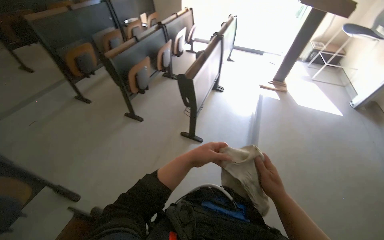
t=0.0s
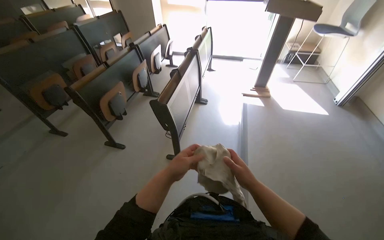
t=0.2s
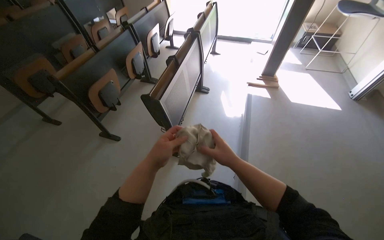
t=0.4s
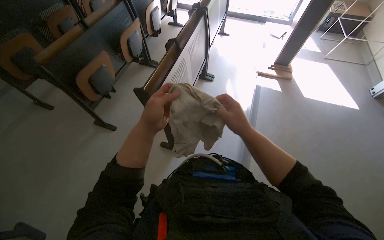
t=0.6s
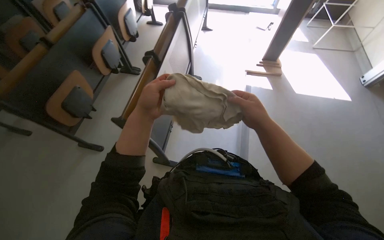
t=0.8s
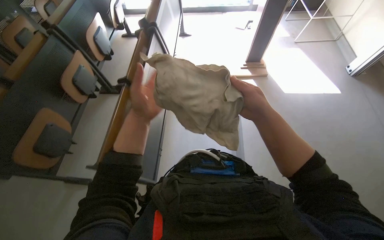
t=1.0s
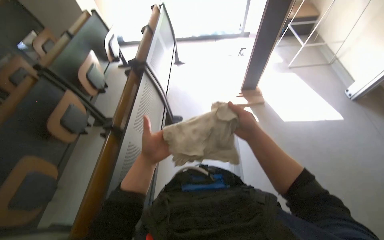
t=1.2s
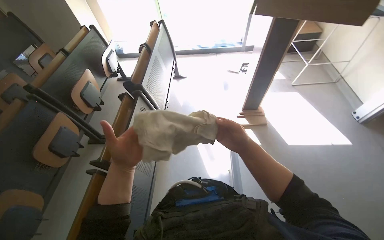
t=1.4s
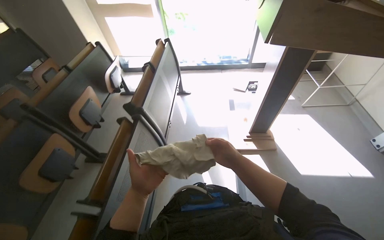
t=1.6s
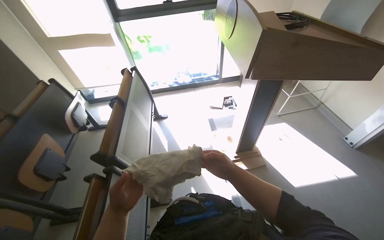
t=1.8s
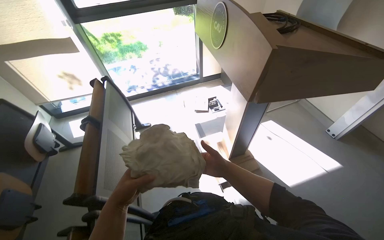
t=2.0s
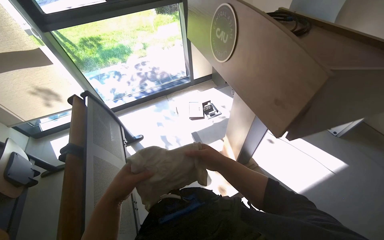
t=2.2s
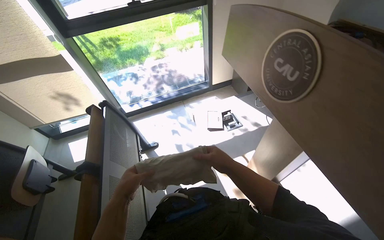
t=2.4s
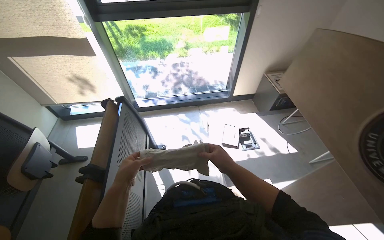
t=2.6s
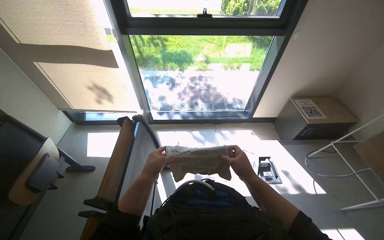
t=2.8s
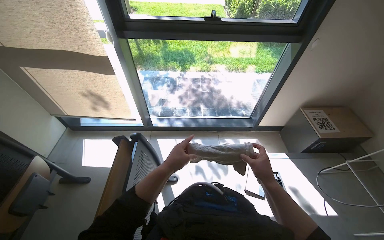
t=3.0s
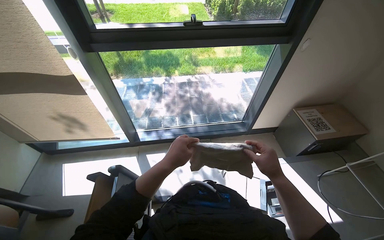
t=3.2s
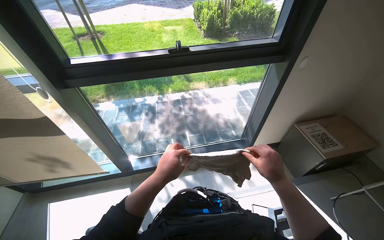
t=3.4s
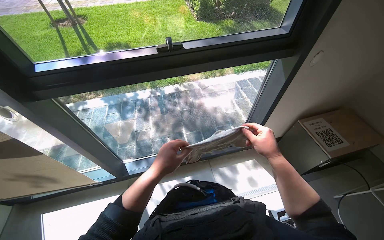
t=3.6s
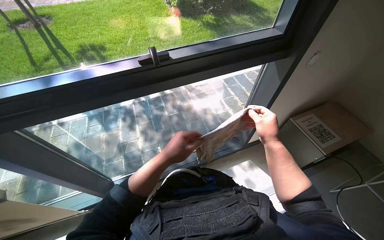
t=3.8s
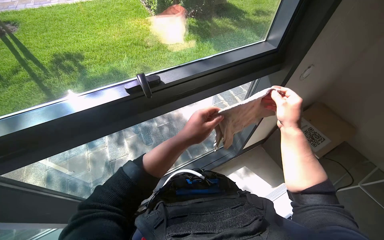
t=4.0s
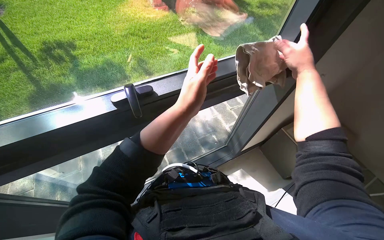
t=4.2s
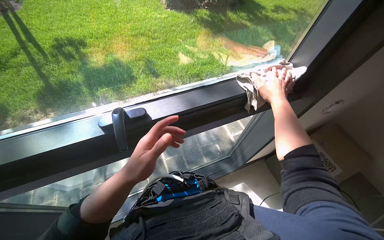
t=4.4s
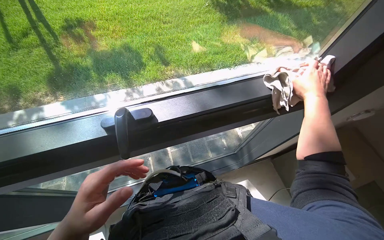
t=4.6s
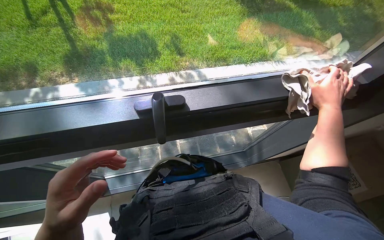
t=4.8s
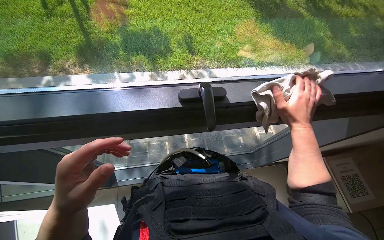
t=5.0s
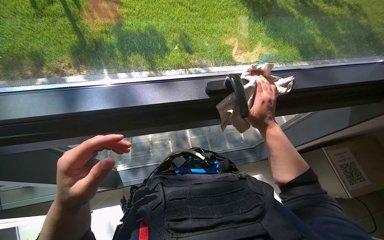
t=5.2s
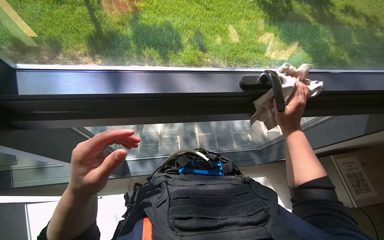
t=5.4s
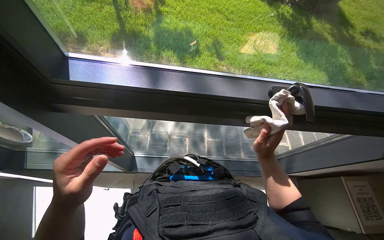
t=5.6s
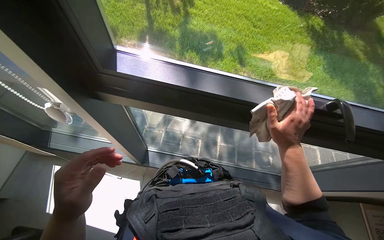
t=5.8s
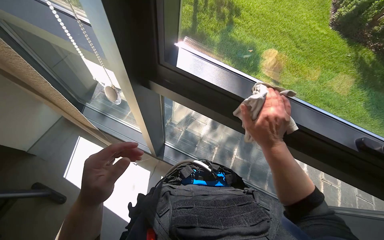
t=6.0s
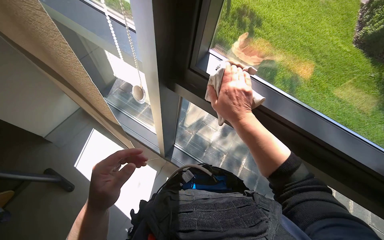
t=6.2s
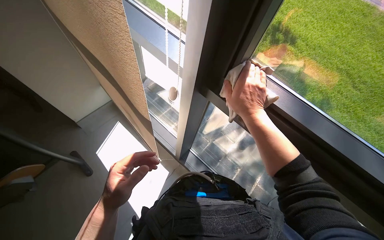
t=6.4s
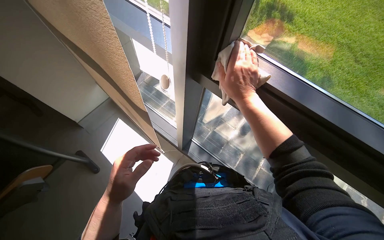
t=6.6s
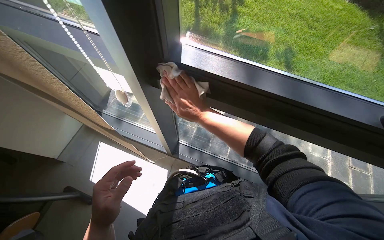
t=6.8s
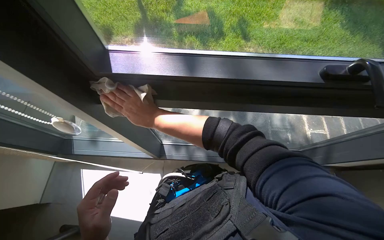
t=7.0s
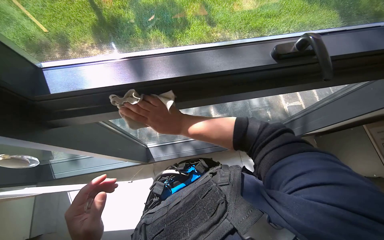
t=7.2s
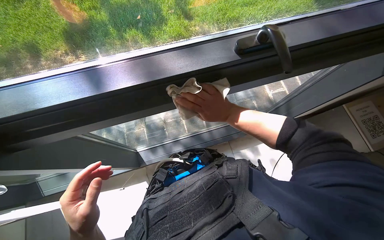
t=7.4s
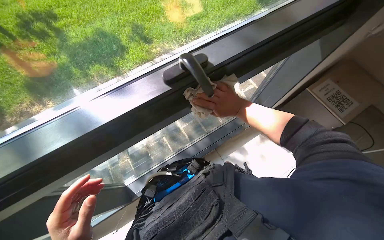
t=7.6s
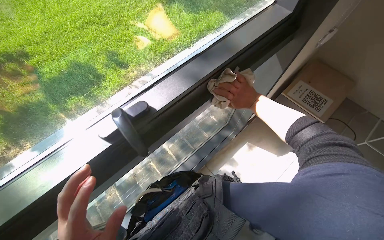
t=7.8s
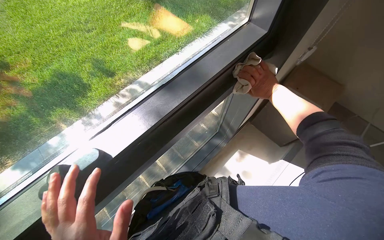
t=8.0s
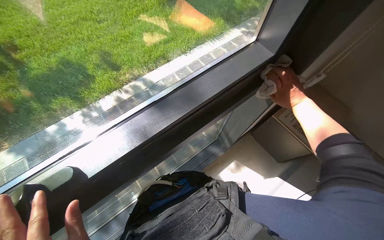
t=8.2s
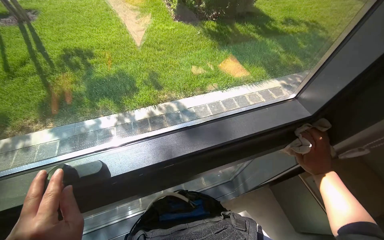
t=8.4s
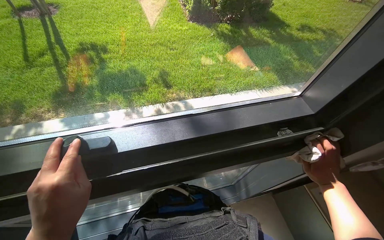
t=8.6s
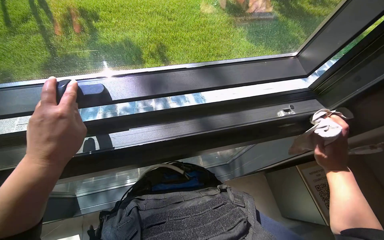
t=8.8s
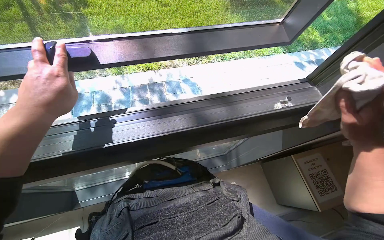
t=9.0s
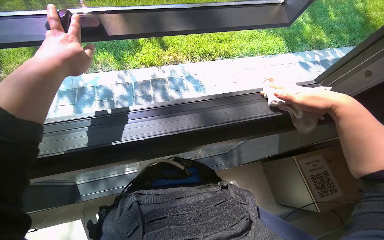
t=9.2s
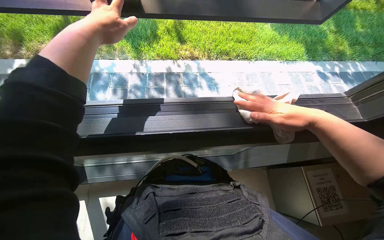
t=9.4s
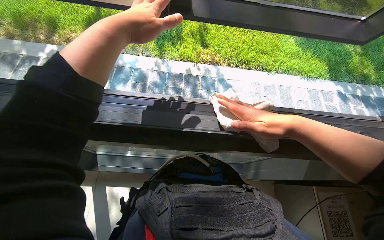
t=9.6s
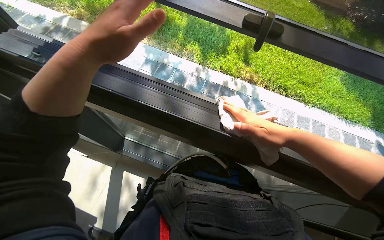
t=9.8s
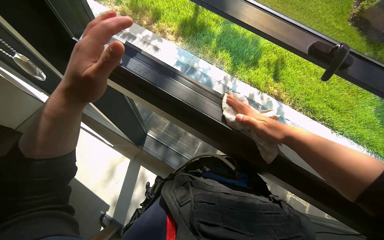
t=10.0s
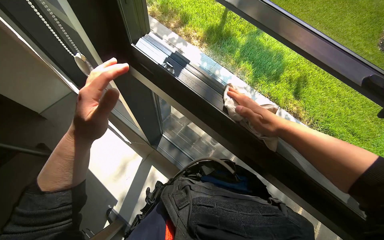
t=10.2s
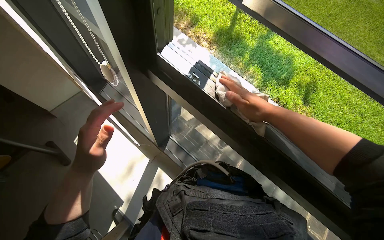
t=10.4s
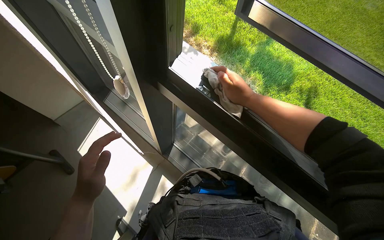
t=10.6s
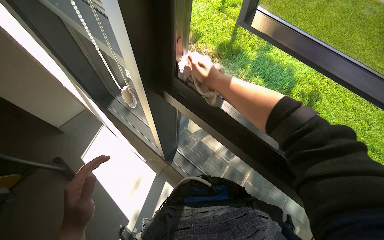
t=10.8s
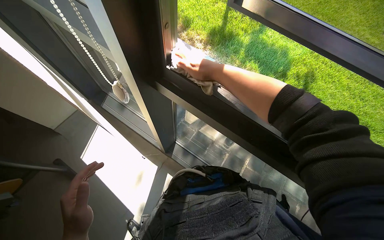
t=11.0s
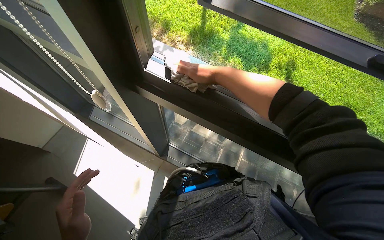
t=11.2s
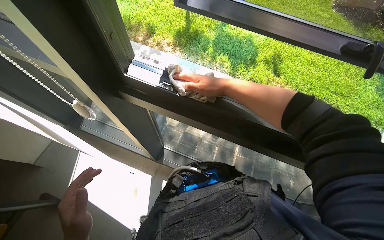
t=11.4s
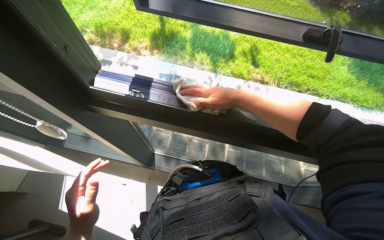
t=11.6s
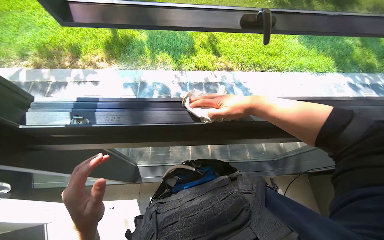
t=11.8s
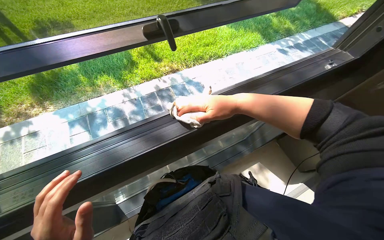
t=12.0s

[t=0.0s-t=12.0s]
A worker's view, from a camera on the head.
Job: cleaning windows.
The whole recording: Cleaning window frame. The worker washes the cloth in the bucket and wipes the frame of a large window with it.
t=0.0s to t=1.6s: The camera travels approximately 1.5 m.
t=1.6s to t=3.0s: The wearer moves approximately 1.5 m.
t=3.0s to t=4.4s: The camera is carried about 1 m. The wearer looks about 20 degrees further to the right.
t=4.4s to t=6.0s: The camera is carried approximately 50 cm. The head turns to the left by roughly 45 degrees.
t=6.0s to t=7.6s: The head turns to the right by some 60 degrees.
t=7.6s to t=9.0s: The right hand is displaced to the right by roughly 50 cm.
t=9.0s to t=10.4s: The wearer moves approximately 60 cm. The wearer's head swings some 55 degrees to the left.
t=10.4s to t=12.0s: The head rotates approximately 65 degrees to the right.

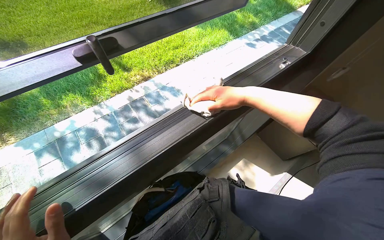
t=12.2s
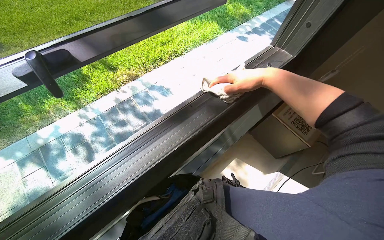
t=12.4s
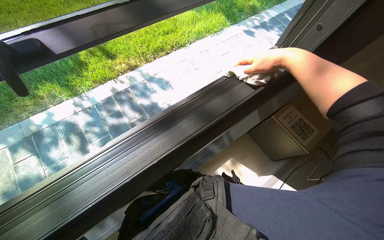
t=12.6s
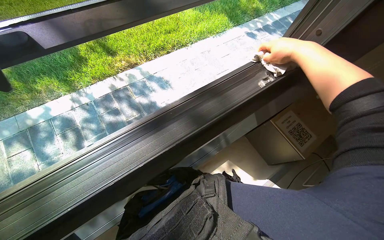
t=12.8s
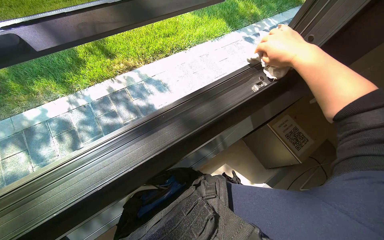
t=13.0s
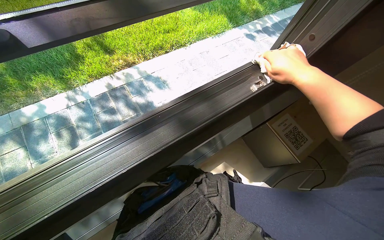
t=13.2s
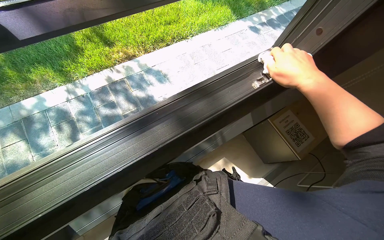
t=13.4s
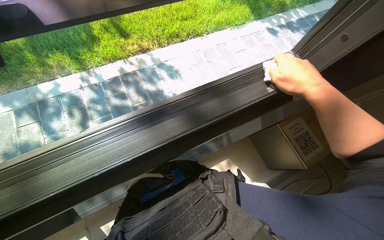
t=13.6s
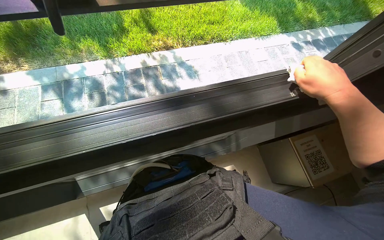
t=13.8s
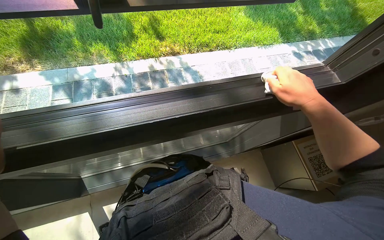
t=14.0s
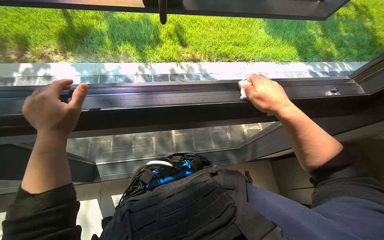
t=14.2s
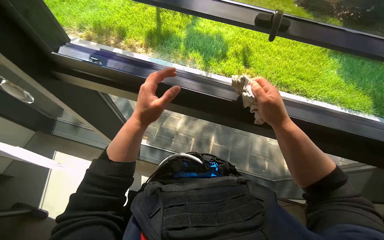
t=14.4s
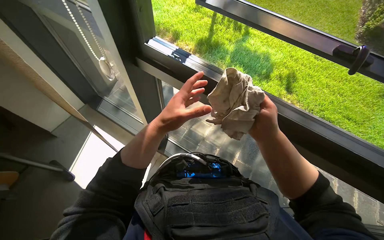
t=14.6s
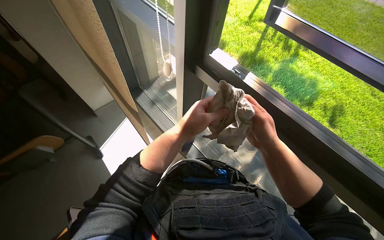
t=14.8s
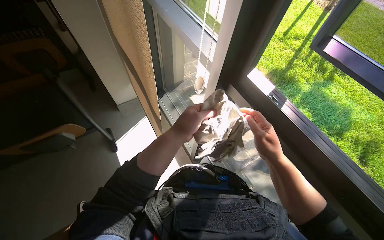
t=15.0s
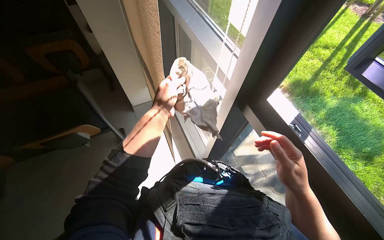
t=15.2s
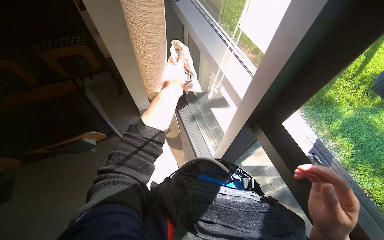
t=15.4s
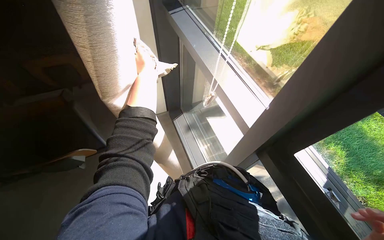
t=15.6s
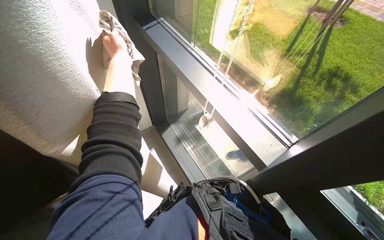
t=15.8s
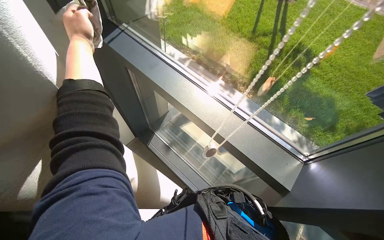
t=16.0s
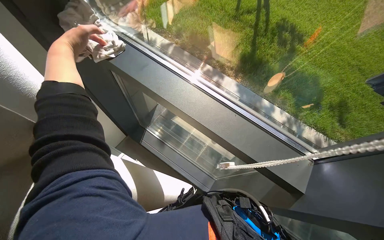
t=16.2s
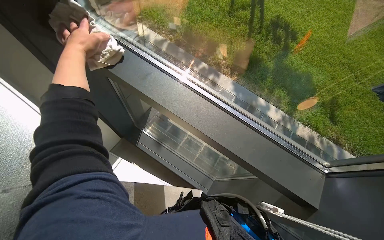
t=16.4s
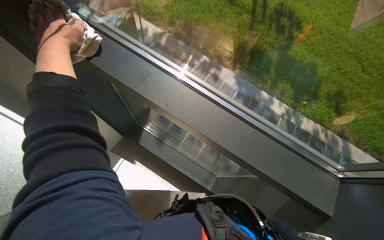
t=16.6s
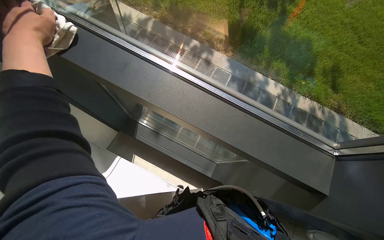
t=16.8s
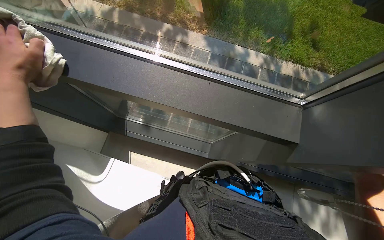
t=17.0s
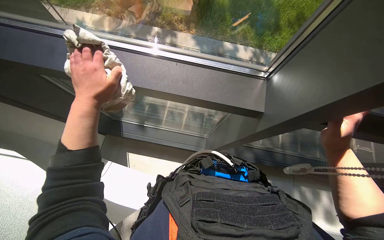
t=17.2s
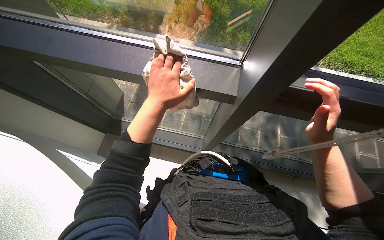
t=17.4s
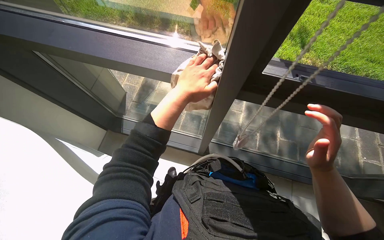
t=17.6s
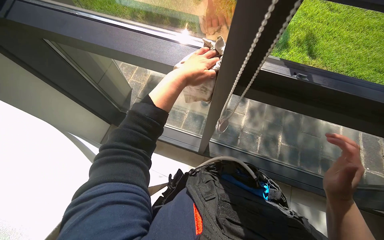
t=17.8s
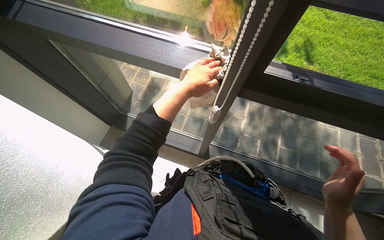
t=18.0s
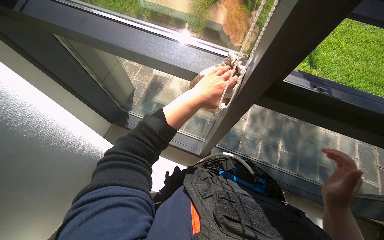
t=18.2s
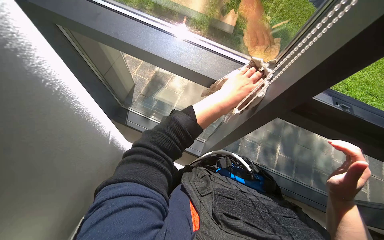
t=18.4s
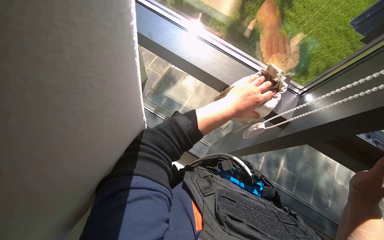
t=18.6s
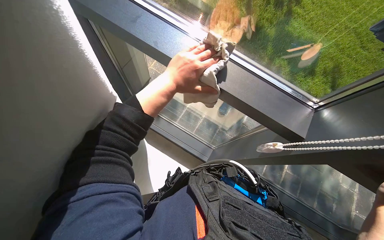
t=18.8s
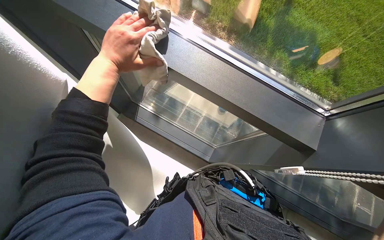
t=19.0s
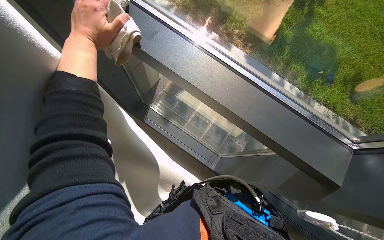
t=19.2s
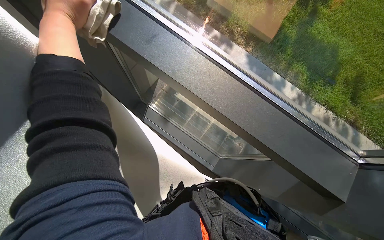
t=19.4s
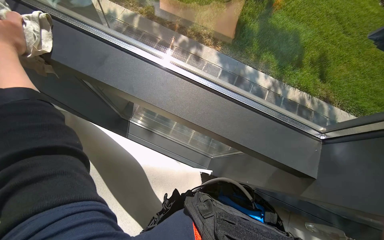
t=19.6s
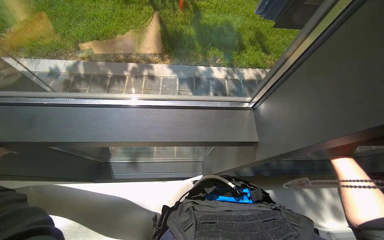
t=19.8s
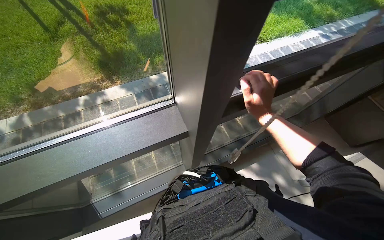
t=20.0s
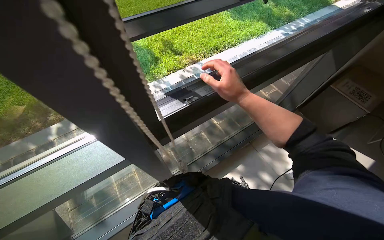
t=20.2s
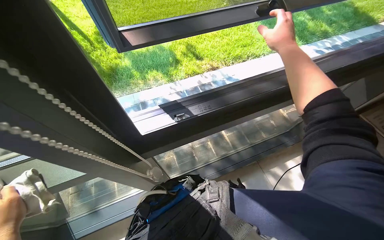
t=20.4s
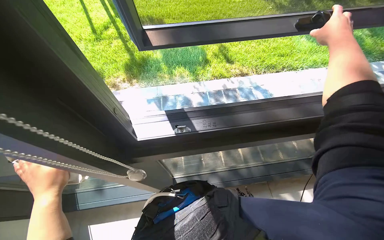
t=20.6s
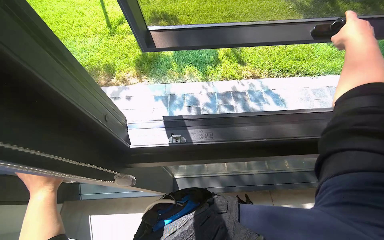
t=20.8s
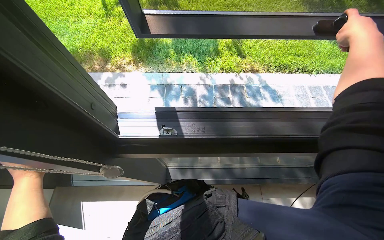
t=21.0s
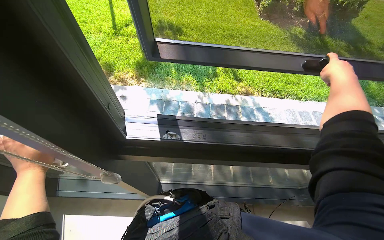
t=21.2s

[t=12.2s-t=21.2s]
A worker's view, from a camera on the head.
Job: cleaning windows.
The whole recording: Cleaning window frame. The worker washes the cloth in the bucket and wipes the frame of a large window with it.
t=12.2s to t=13.8s: The right hand goes about 25 cm to the right.
t=13.8s to t=15.2s: The camera is carried about 70 cm. The wearer looks about 80 degrees further to the left. The wearer looks roughly 20 degrees further upward.
t=15.2s to t=16.6s: The wearer moves approximately 1 m.
t=16.6s to t=18.2s: The left hand heads to the right, covering some 50 cm.
t=18.2s to t=19.8s: Everything in view rotates about 25 degrees counterclockwise.
t=19.8s to t=21.2s: The right hand is displaced up the picture by some 40 cm.
